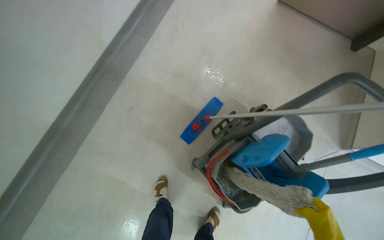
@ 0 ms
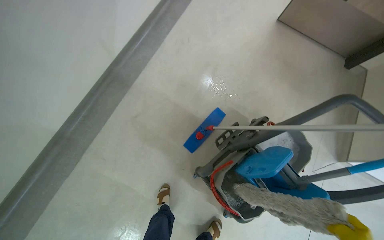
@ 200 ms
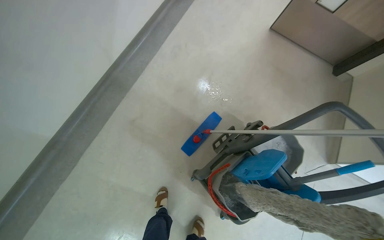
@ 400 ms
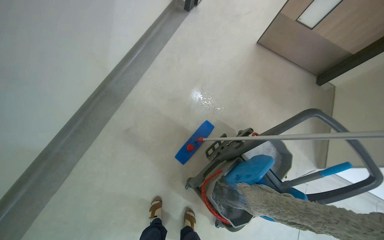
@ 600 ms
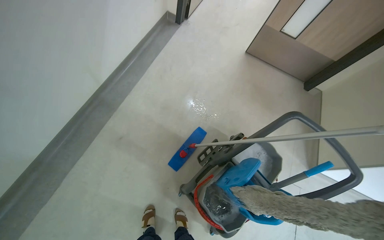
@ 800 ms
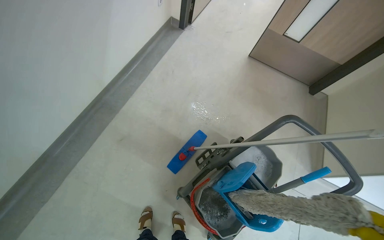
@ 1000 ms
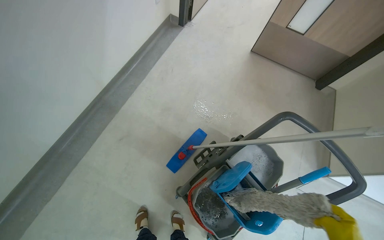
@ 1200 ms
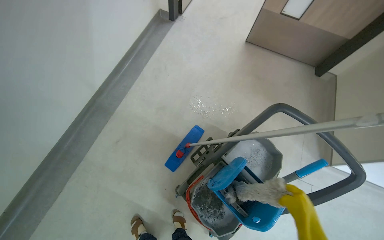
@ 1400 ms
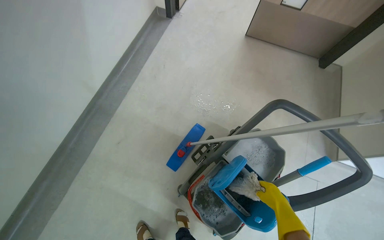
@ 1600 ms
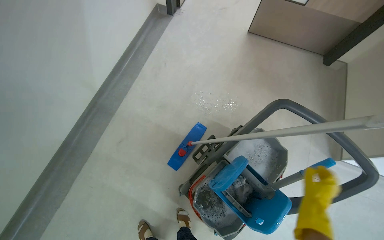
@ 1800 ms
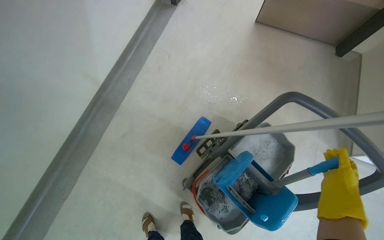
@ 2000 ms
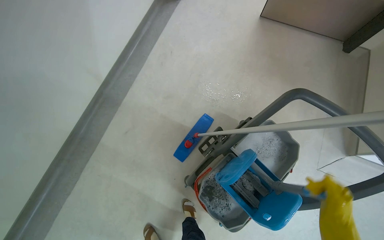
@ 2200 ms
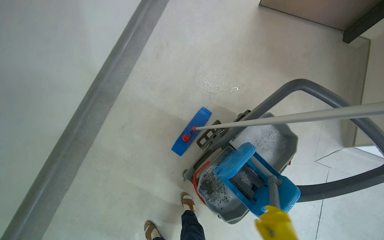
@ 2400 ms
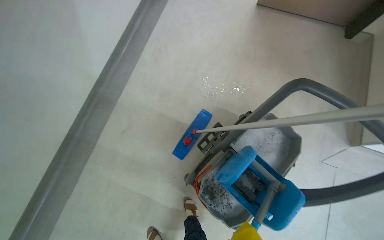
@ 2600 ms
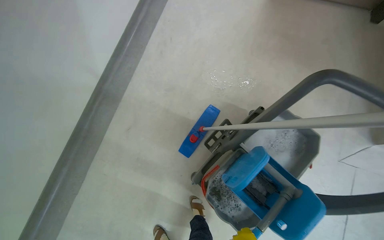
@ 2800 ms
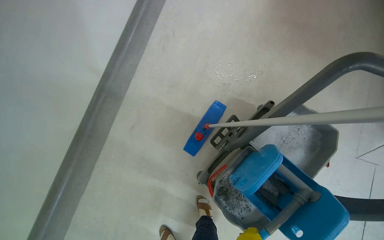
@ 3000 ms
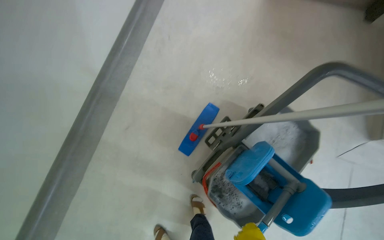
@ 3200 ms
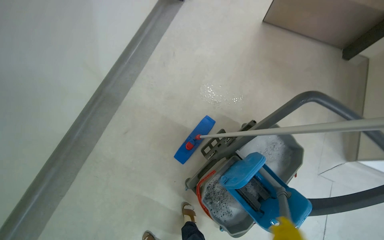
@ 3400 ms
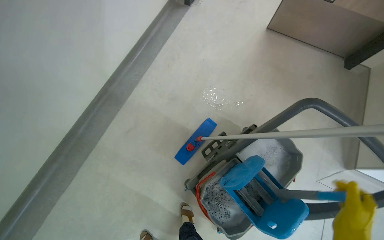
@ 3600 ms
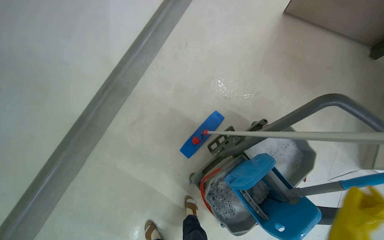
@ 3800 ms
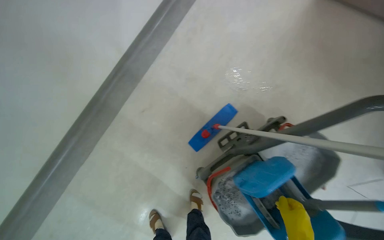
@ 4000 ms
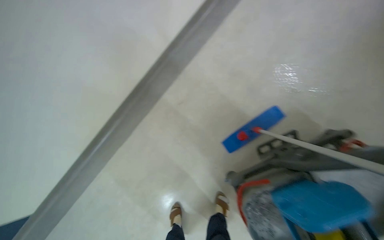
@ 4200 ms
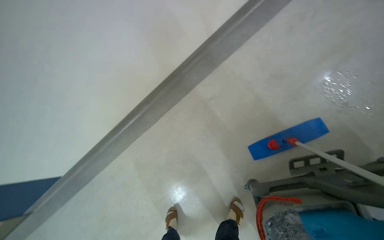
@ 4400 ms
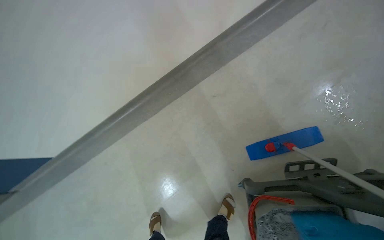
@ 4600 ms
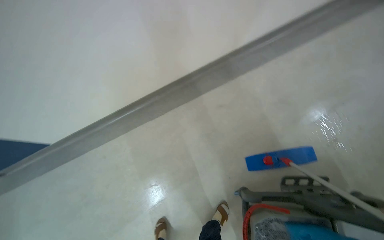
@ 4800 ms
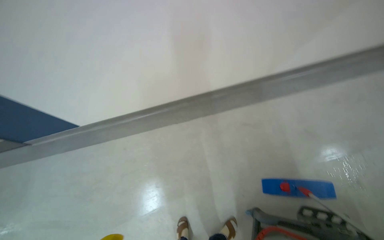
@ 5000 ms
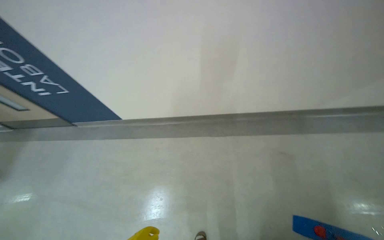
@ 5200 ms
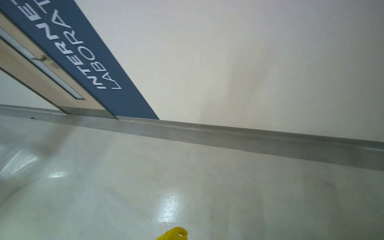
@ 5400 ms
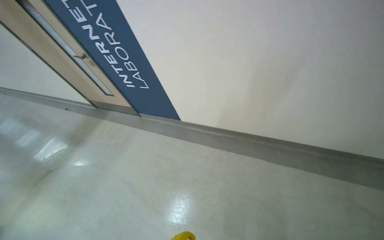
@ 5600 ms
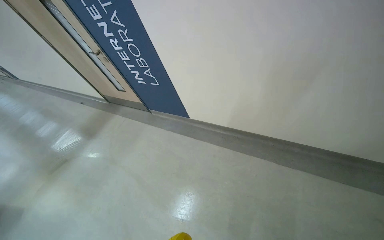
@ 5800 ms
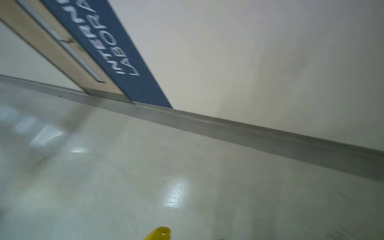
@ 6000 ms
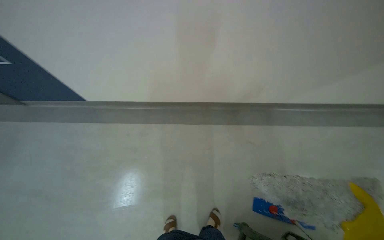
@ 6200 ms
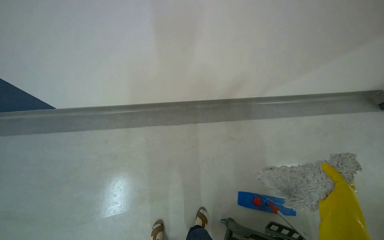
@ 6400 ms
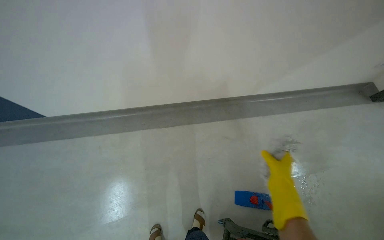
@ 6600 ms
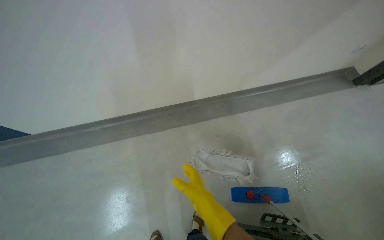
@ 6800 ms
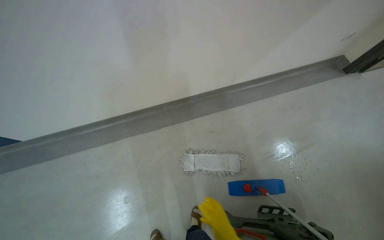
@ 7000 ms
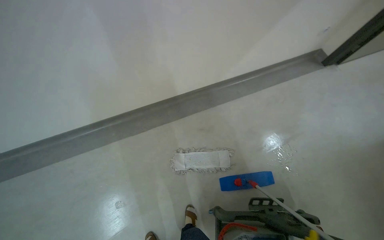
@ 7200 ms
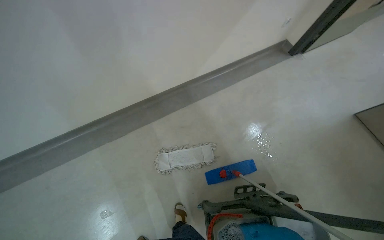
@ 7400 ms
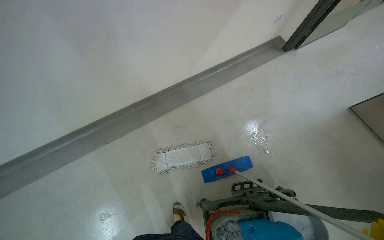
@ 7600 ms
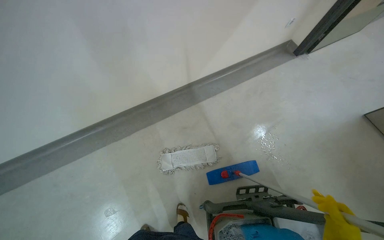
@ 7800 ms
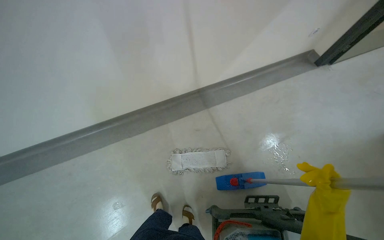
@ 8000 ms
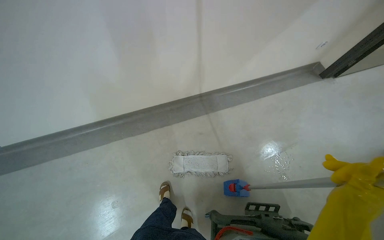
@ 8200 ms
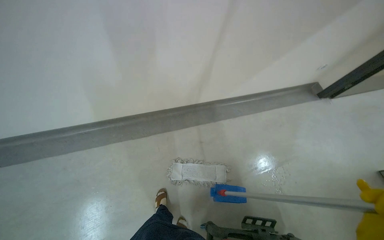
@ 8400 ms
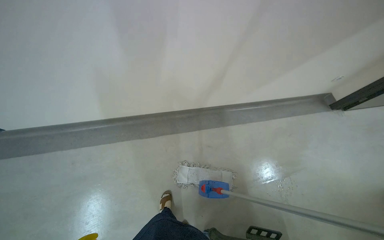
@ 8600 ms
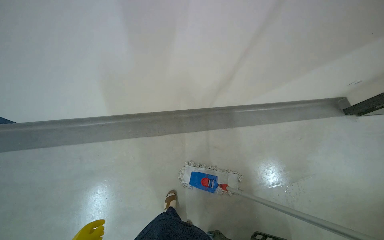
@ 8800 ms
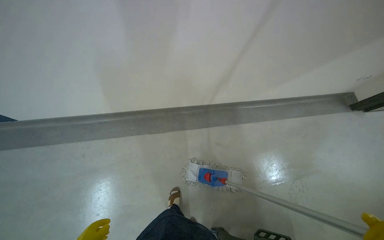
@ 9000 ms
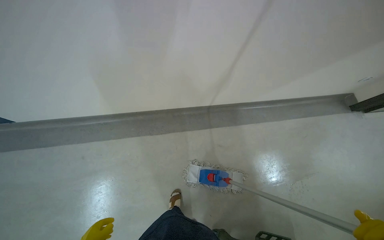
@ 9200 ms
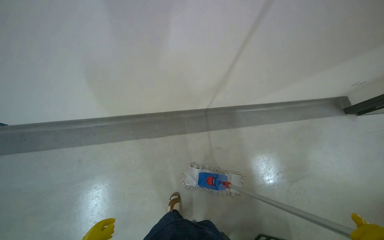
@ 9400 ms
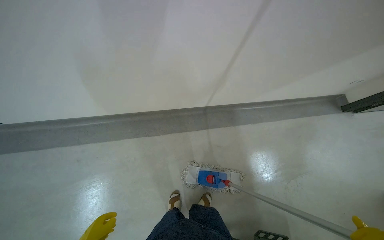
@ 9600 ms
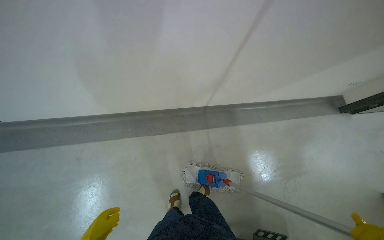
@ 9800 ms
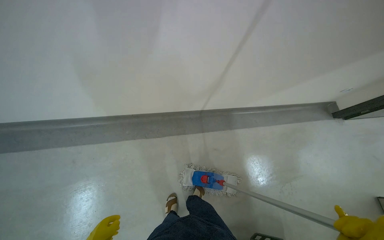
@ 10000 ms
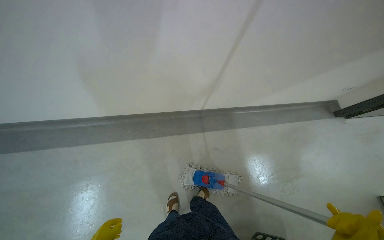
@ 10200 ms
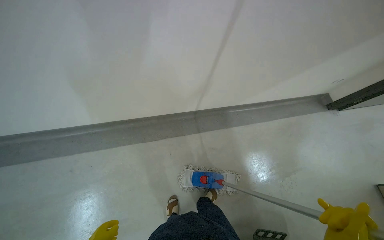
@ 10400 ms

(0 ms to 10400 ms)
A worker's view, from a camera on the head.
Job: preparing cleaning supplies.
The whole recording: Preparing mop for cleaning. The worker removes the mop head, wrings it in the bucket, and reattaches it to the handle.
3000 ms - 4400 ms: The wearer looks some 35 degrees further to the left.
4400 ms - 6000 ms: The wearer moves approximately 70 cm. The wearer looks roughly 60 degrees further to the left.
6000 ms - 7400 ms: The head rotates approximately 60 degrees to the right.

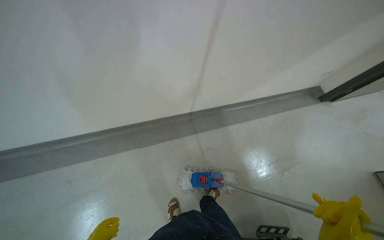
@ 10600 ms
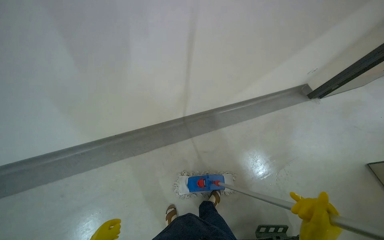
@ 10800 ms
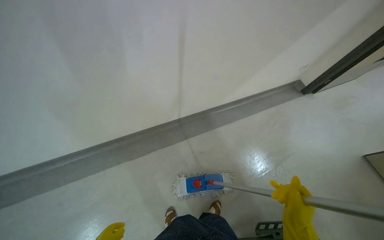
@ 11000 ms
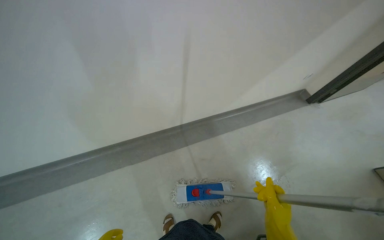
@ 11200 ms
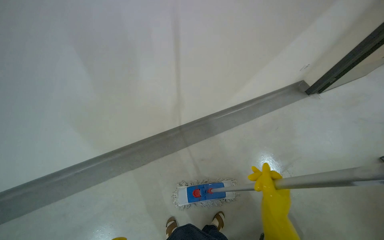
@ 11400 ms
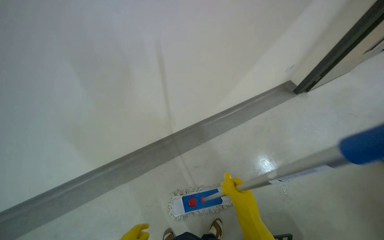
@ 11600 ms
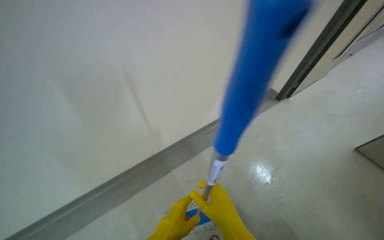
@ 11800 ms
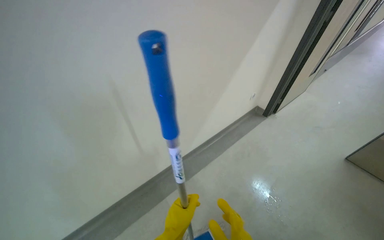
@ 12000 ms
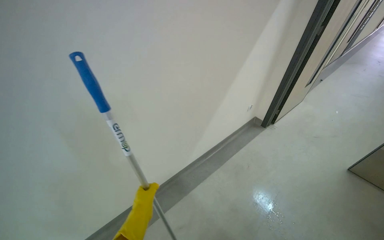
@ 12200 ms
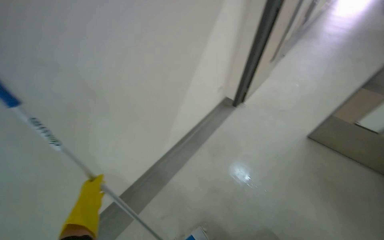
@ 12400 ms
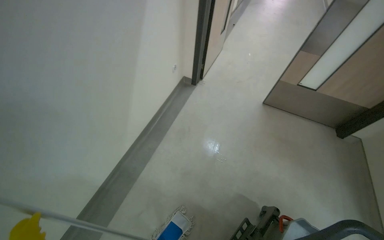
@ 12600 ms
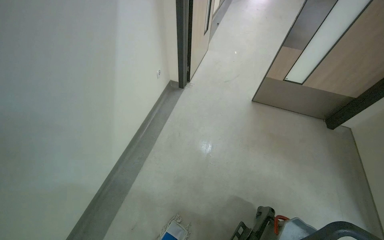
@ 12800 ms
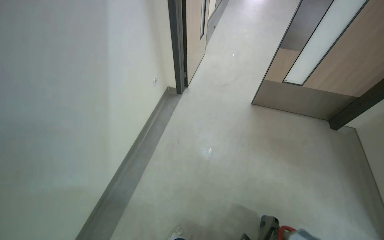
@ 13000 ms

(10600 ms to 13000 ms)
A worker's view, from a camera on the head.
Job: preparing cleaning supplies.
The whole recording: Preparing mop for cleaning. The worker removes the mop head, wrings it in the bucket, and reattaches it to the handle.
11800 ms - 13000 ms: The head travels to the right, some 40 cm. The wearer's head swings some 35 degrees to the right.

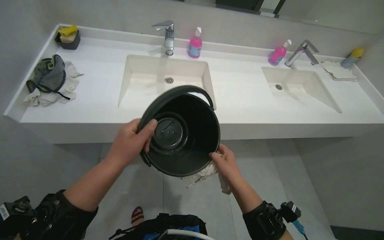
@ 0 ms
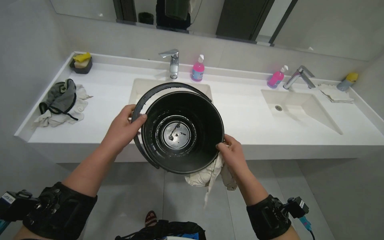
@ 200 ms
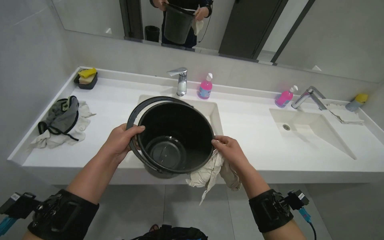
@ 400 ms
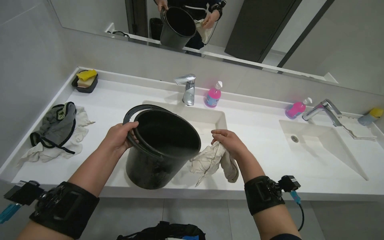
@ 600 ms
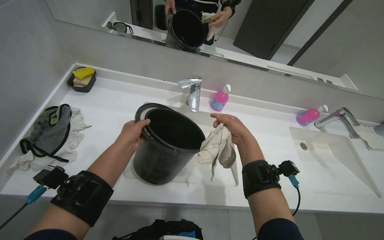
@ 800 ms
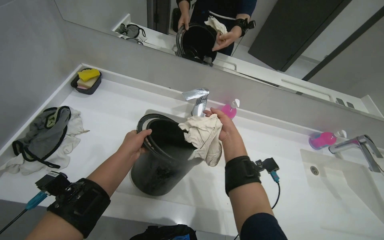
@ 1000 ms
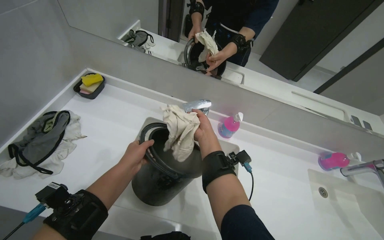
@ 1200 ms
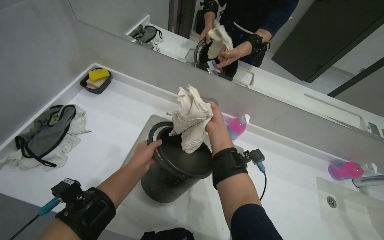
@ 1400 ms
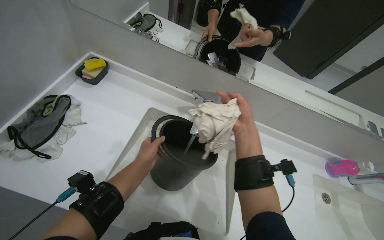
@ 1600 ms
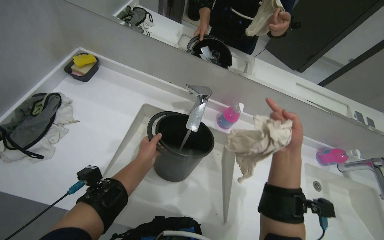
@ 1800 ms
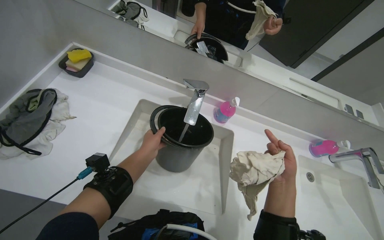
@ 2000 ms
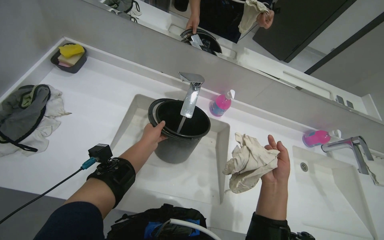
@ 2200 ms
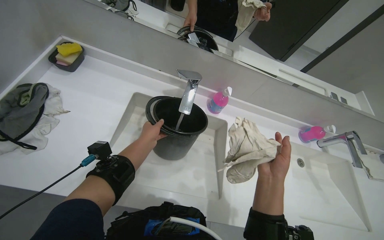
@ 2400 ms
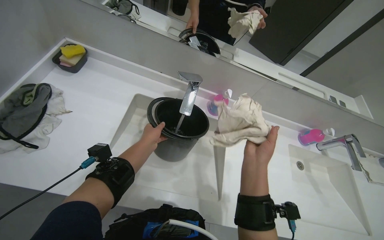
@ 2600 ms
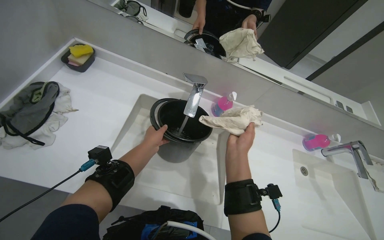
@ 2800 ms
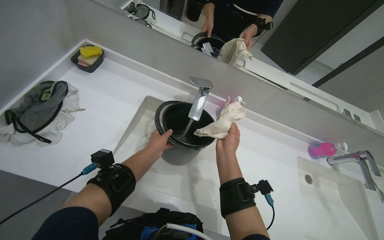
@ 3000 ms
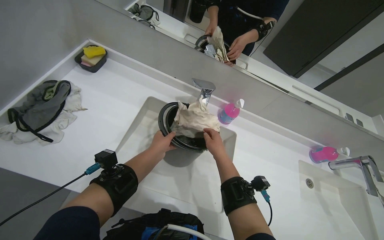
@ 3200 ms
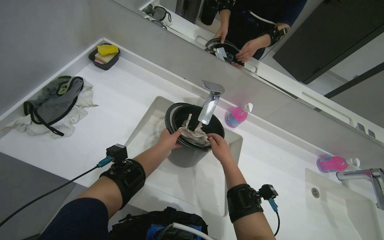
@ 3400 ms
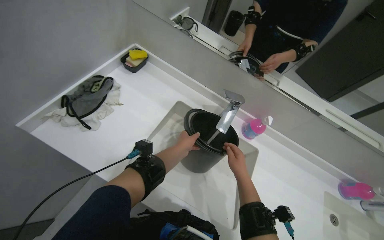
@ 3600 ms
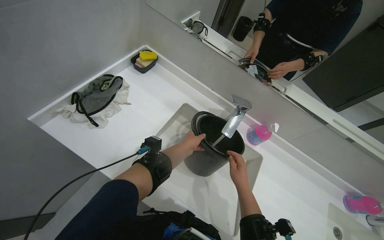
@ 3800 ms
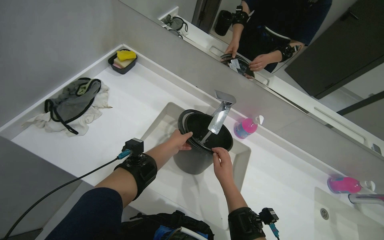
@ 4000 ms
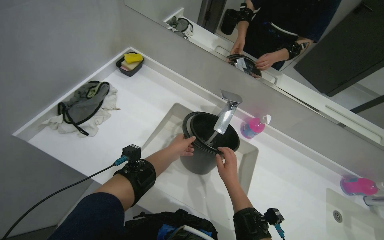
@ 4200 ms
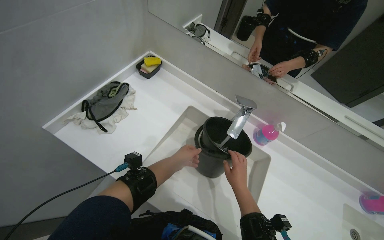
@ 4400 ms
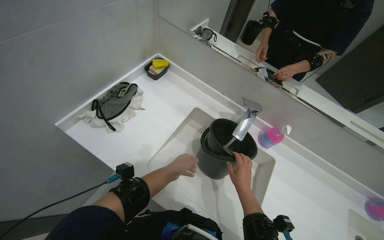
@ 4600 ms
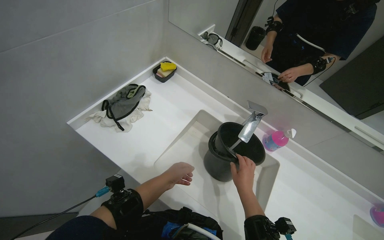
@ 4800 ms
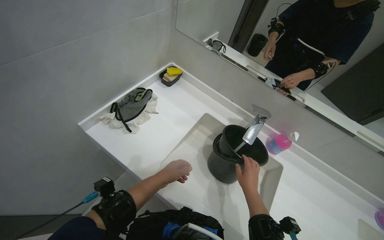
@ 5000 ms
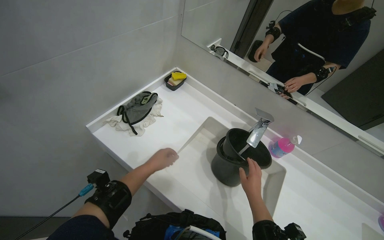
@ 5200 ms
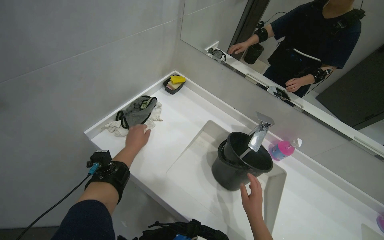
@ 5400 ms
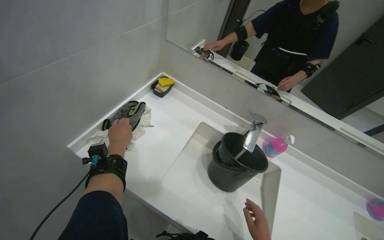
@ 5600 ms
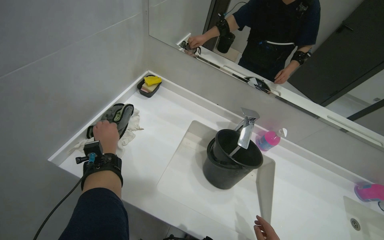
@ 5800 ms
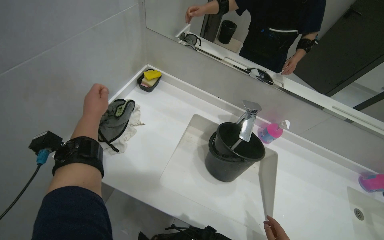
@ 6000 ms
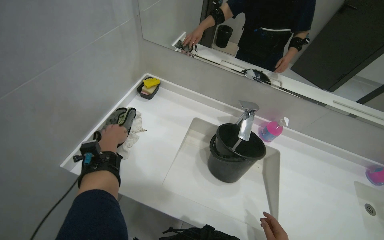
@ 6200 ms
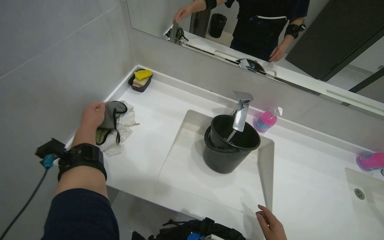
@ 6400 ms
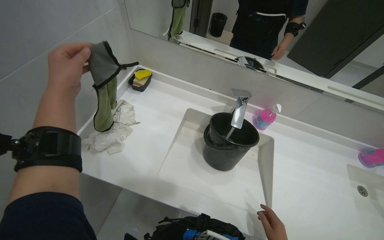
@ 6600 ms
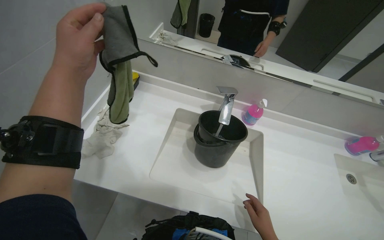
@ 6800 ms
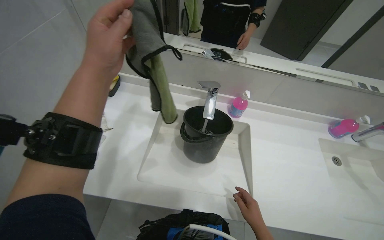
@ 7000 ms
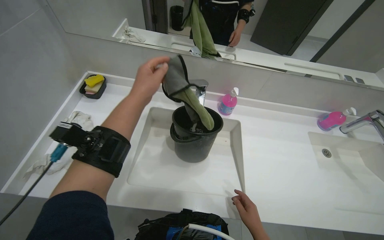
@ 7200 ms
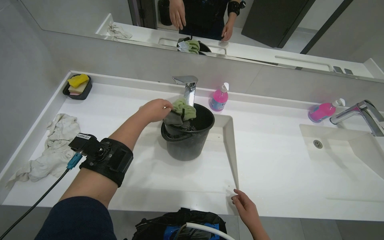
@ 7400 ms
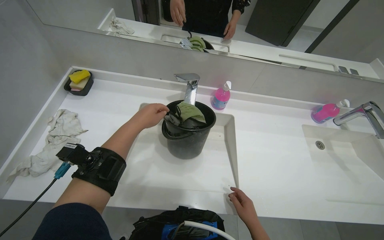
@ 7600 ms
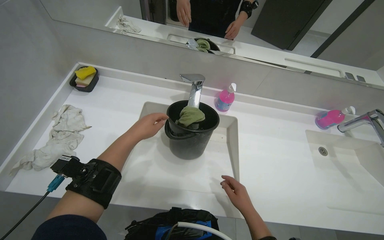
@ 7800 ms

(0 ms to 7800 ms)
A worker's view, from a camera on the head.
Job: preparing cleaning supplies.
The whole recording: Washing cleaning cloths. The worker fills a bucket with water and washes cleaning cloths in the sink.
0 ms - 1600 ms: The wearer moves about 40 cm.
1600 ms - 3200 ms: The right hand shifts approximately 15 cm down the picture, and reaches about 15 cm to the right, then returns.
3200 ms - 4600 ms: The head turns to the left by approximately 15 degrees.
4600 ms - 6200 ms: The left hand goes roughly 30 cm up the picture and to the left.
6200 ms - 7800 ms: The left hand goes some 30 cm to the right, and moves about 20 cm nearer to the camera and comes back.
